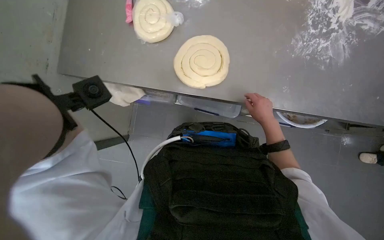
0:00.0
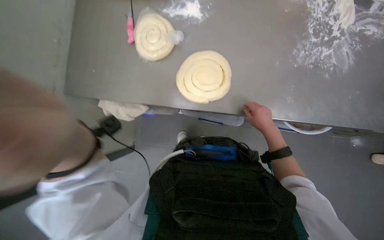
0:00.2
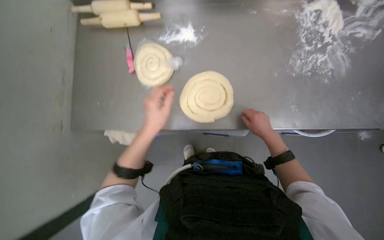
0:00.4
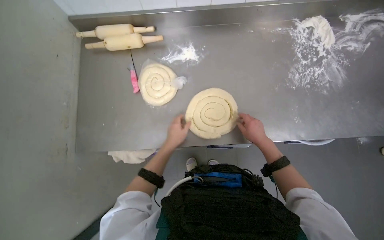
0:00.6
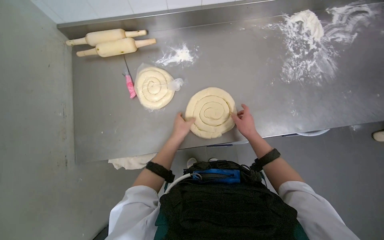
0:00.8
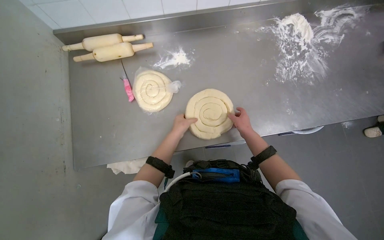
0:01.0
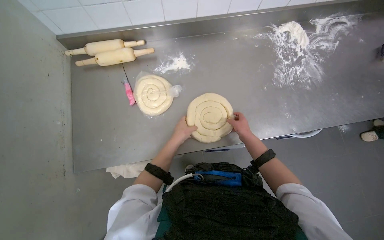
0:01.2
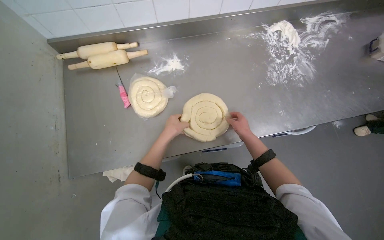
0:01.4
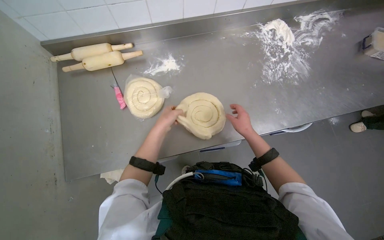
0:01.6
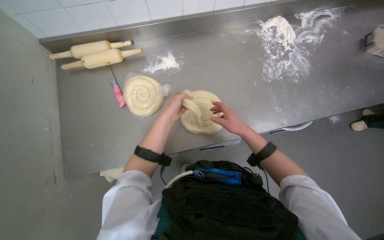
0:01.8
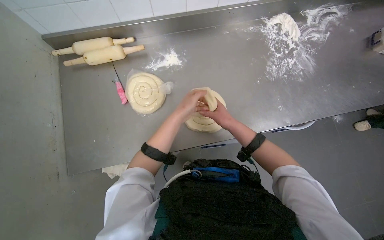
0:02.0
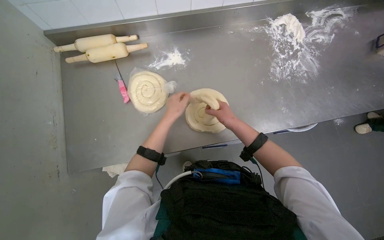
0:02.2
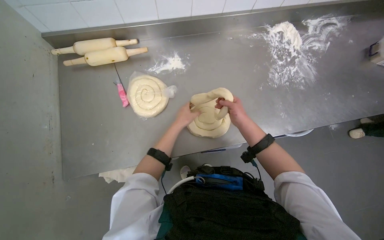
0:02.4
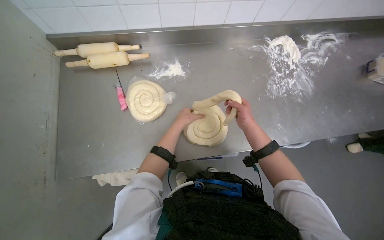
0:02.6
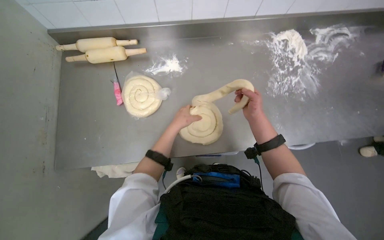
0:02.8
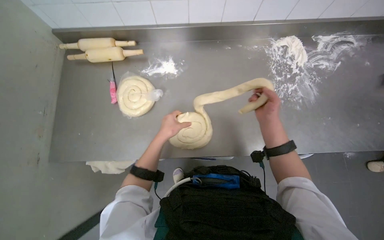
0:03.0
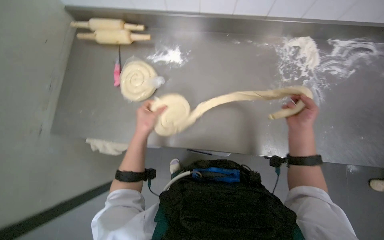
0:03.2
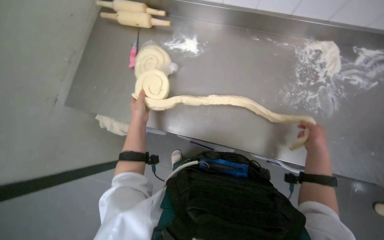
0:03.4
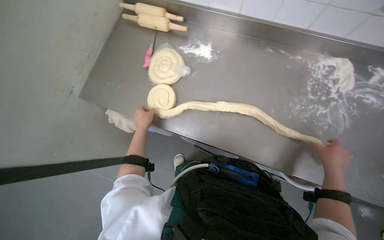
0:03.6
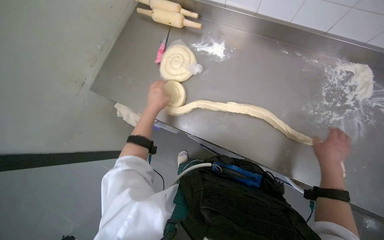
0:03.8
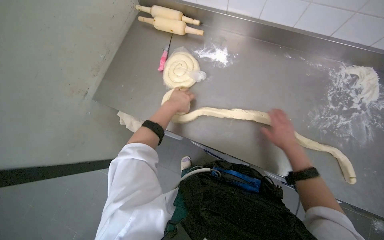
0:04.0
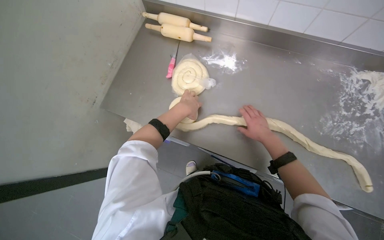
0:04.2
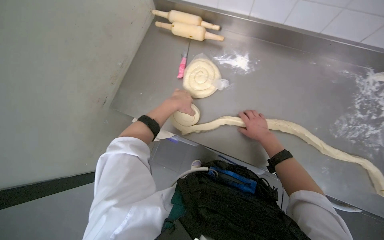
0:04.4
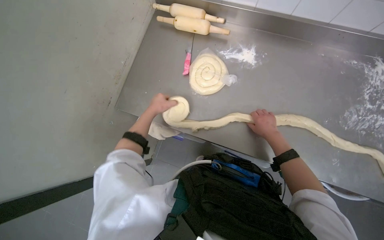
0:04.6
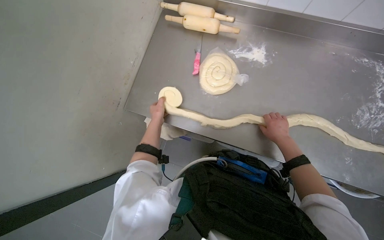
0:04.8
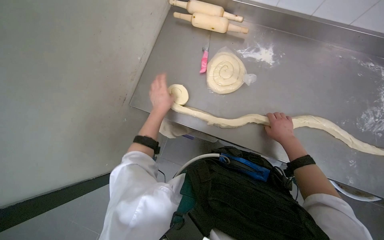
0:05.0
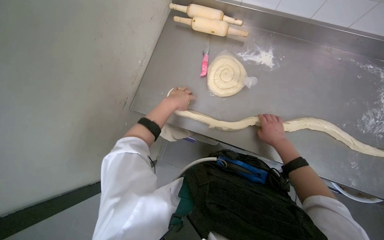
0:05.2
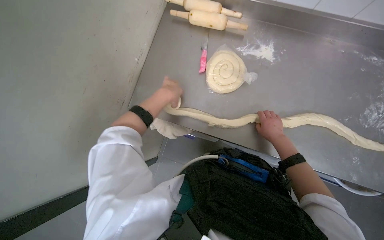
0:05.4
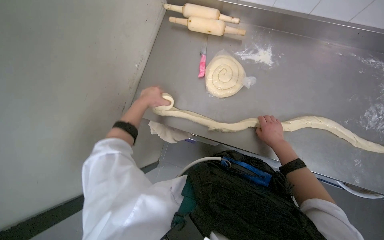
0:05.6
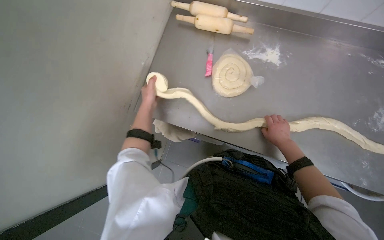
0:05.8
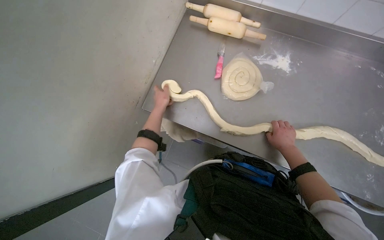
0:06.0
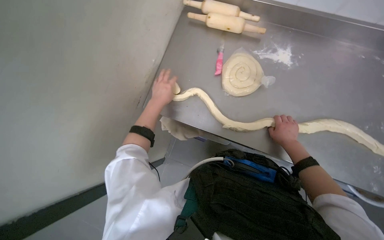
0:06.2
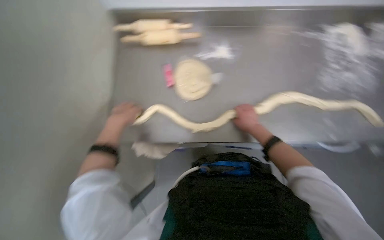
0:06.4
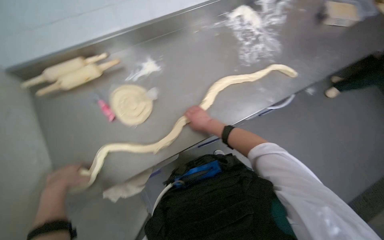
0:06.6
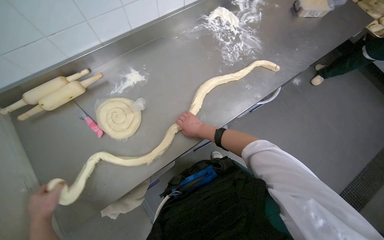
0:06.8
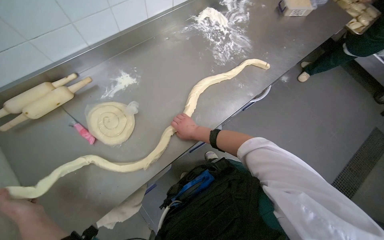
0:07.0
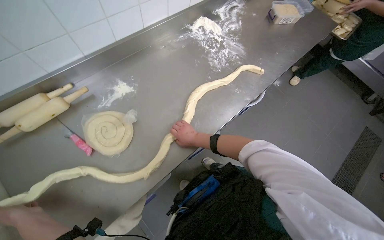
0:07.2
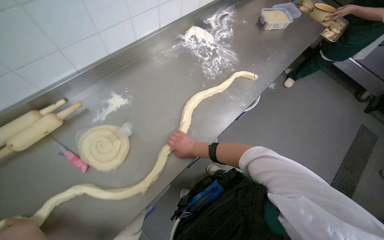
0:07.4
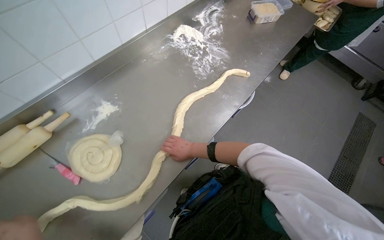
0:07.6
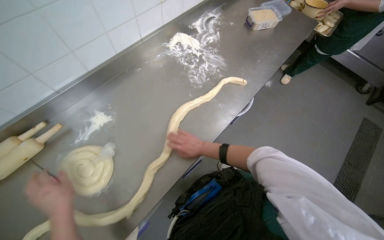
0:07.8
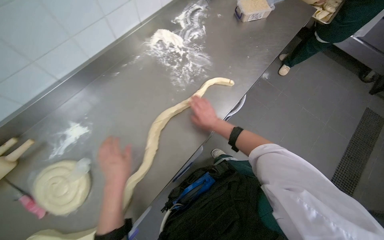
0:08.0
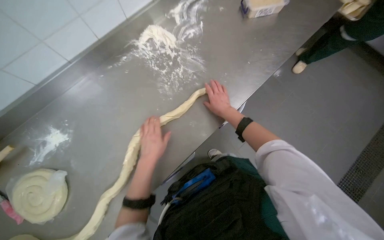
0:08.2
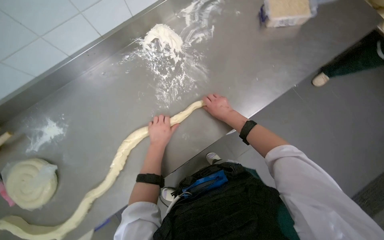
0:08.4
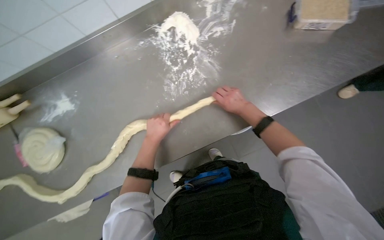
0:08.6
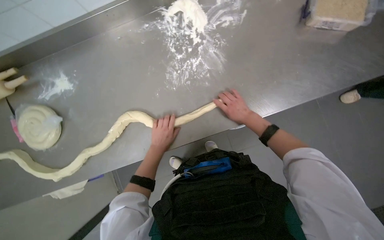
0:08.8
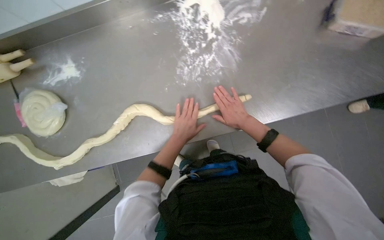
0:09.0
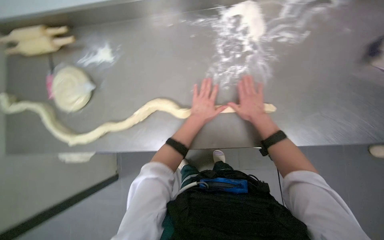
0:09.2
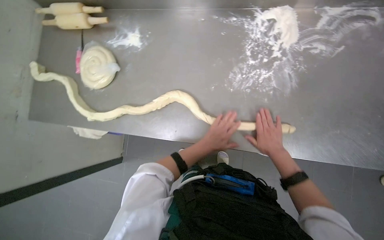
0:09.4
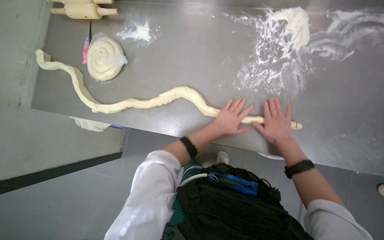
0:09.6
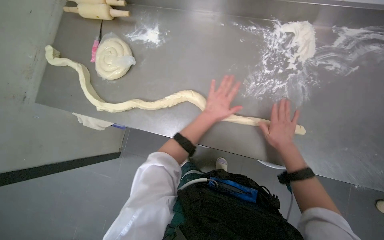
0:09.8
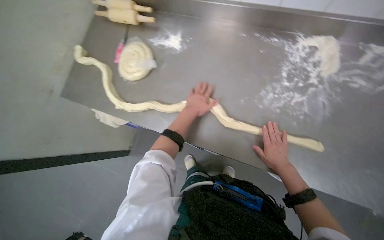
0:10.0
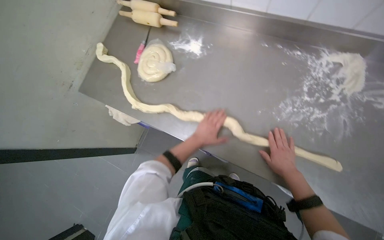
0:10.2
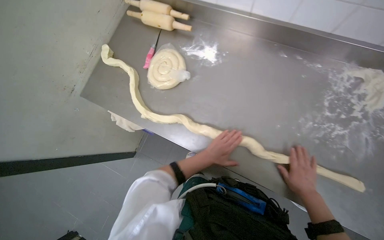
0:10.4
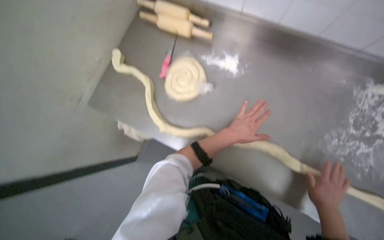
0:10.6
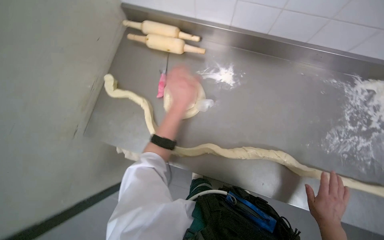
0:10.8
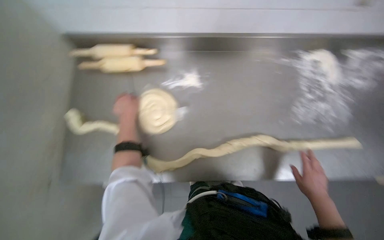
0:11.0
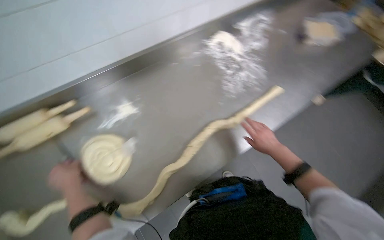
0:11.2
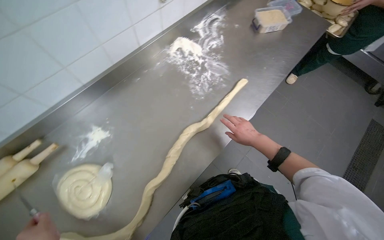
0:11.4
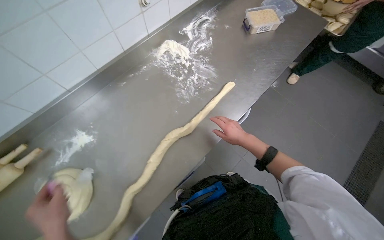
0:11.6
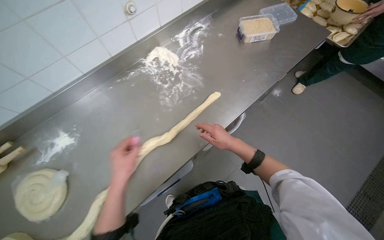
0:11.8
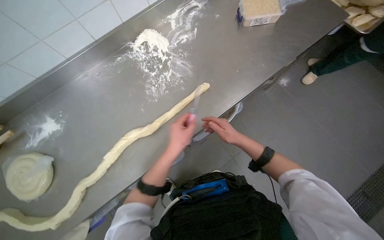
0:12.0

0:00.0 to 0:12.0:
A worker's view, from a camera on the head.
Job: preparing food.
The whole recording: Unrolling and cutting dough strands. The worker unrolls spiral dough into long strands and then cuts them into smaller pieces.
0:00.0 to 0:01.6: The right hand moves to the left, some 15 cm.
0:01.6 to 0:03.0: The right hand goes approximately 10 cm to the right.
0:03.0 to 0:04.4: The left hand moves up the picture, some 10 cm, and goes to the left and returns, approximately 15 cm each way; the right hand moves some 15 cm to the right and comes back.
0:04.4 to 0:06.0: The left hand swings nearer and farther, roughly 15 cm each way, with 2 reversals.
0:06.0 to 0:07.6: The wearer looks roughly 70 degrees further to the right.
0:07.6 to 0:09.0: The head travels approximately 50 cm. The head turns to the left by approximately 30 degrees. The view tilts about 20 degrees downward.
0:09.0 to 0:10.4: The scene turns roughly 40 degrees clockwise in the picture.
0:10.4 to 0:12.0: The wearer's head swings approximately 65 degrees to the right.

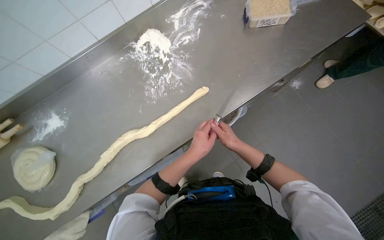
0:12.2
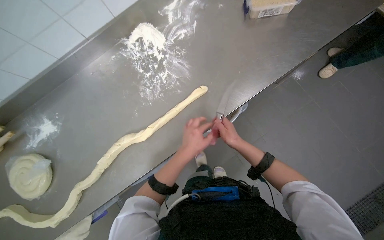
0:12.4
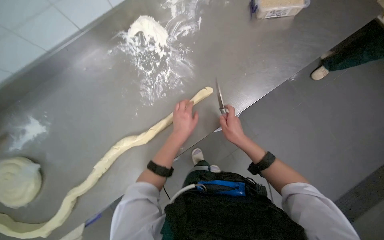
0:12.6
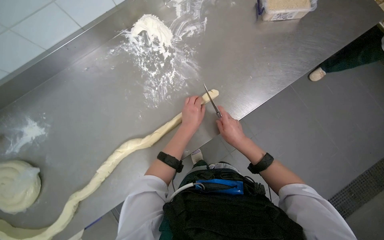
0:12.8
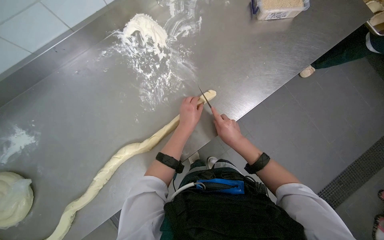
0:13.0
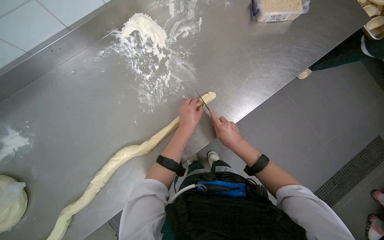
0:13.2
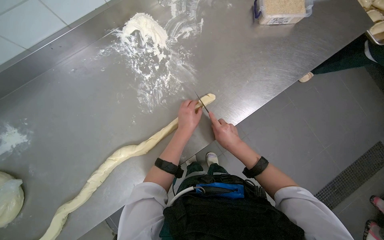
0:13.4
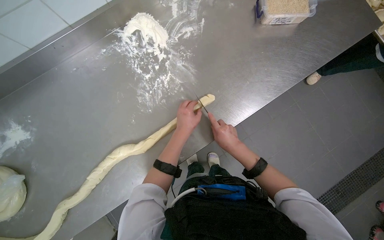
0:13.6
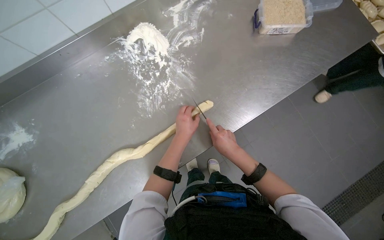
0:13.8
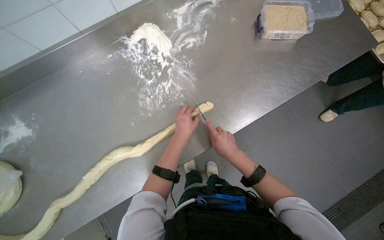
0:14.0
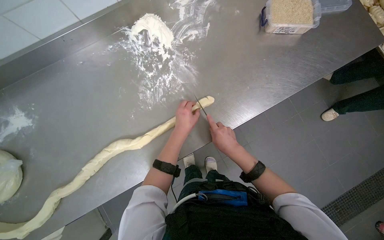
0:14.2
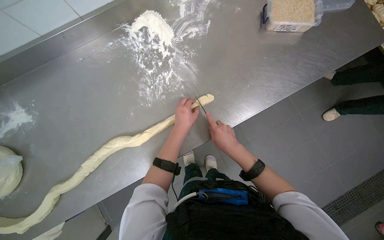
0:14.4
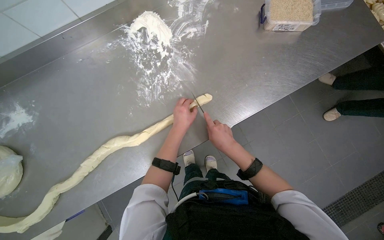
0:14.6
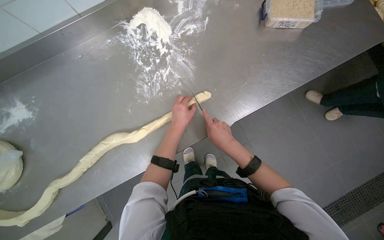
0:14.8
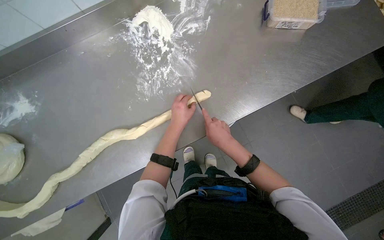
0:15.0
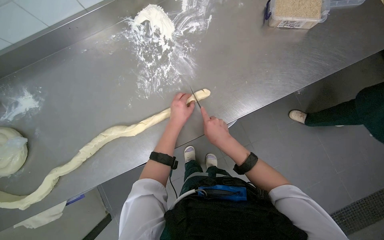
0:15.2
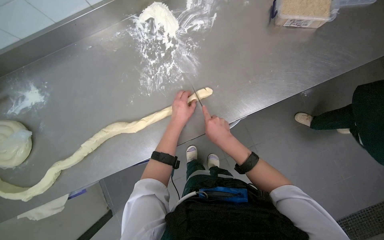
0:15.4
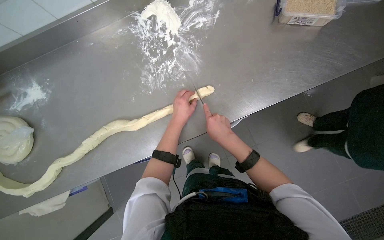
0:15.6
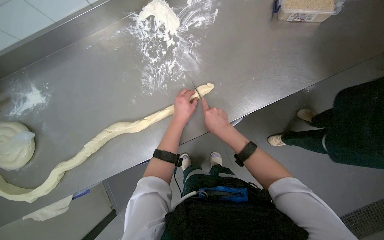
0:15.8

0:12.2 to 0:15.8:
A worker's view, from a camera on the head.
Job: preparing food.
The whole recording: Unrolling and cutting dough strands. The worker unrolls spiral dough into long strands and then cuts them into smaller pieces.
0:12.2 to 0:14.0: The left hand travels farther from the camera and to the left by approximately 15 cm.
0:14.0 to 0:15.8: The hands make small movements and keep their place.

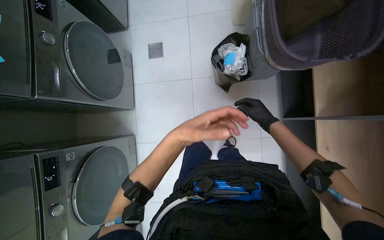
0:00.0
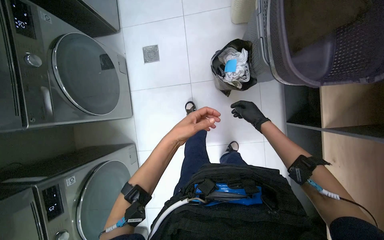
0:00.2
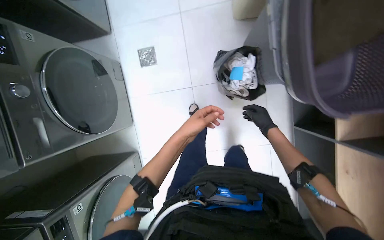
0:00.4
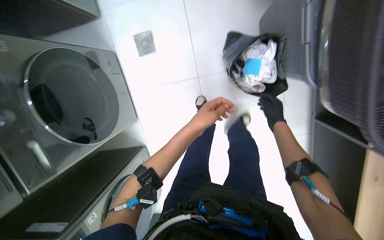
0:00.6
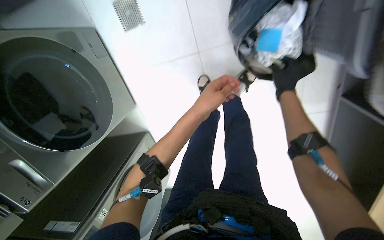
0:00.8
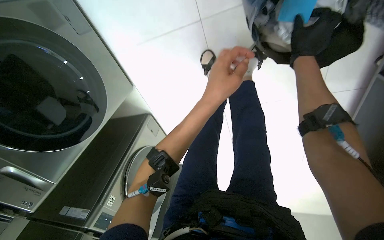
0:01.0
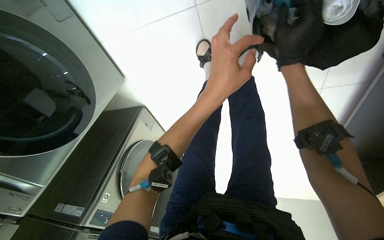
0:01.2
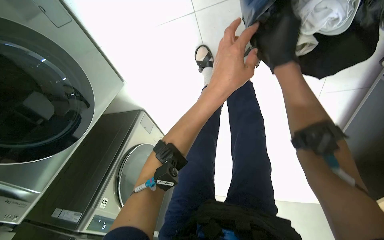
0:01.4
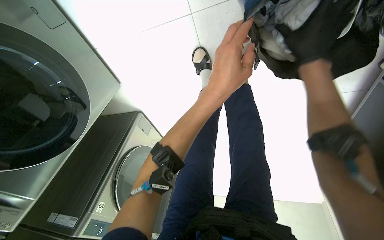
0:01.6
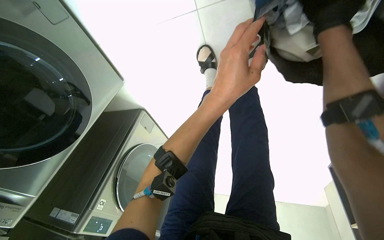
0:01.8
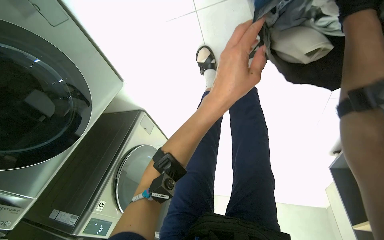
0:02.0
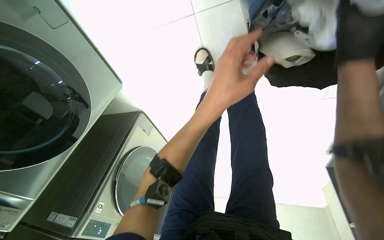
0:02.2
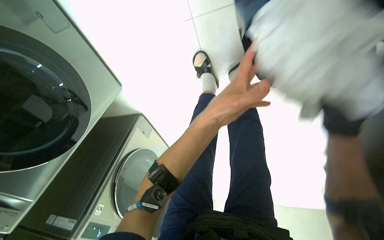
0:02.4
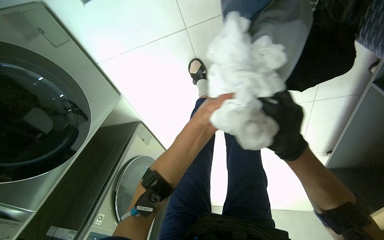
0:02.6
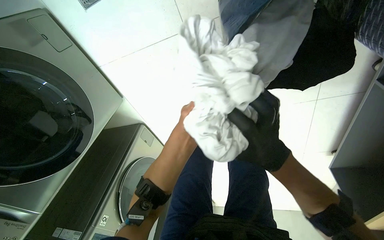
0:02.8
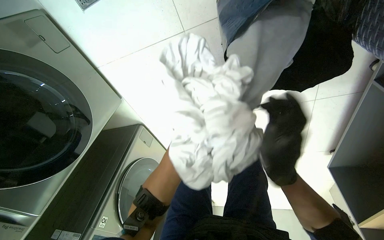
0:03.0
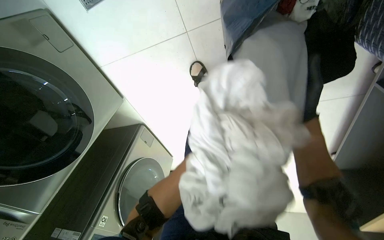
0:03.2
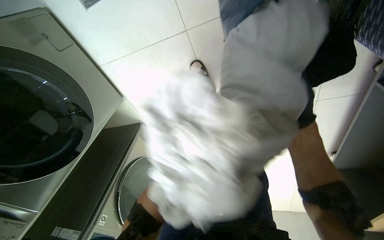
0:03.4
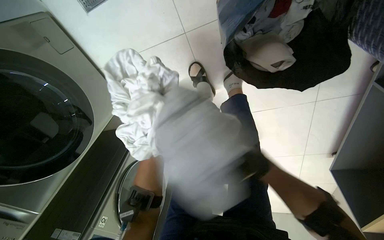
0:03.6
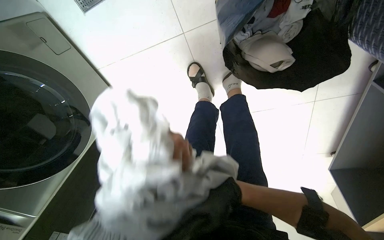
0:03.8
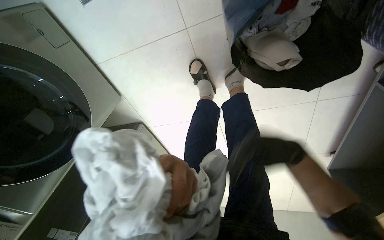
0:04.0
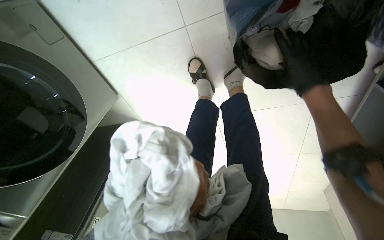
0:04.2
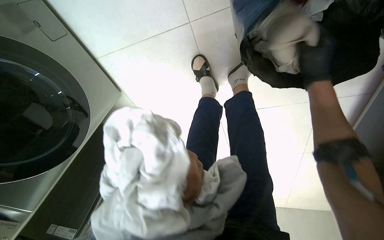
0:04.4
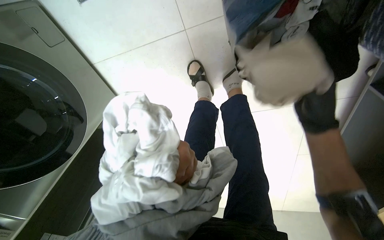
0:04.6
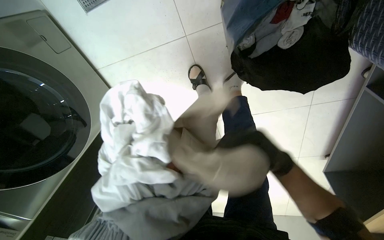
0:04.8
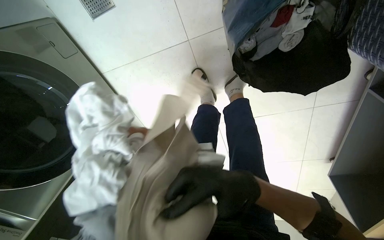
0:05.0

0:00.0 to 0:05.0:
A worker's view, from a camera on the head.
Job: managing laundry.
The whole recording: Collecting and sorting clothes. The worker collects clothes from a basket and a shelf, then sorts through them.
0:00.0 to 0:01.6: The camera is carried approximately 80 cm. The camera pitches downward, by about 45 degrees.
